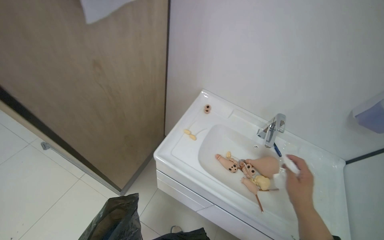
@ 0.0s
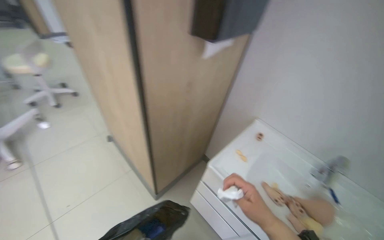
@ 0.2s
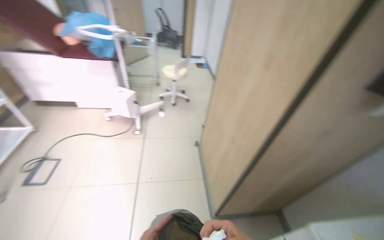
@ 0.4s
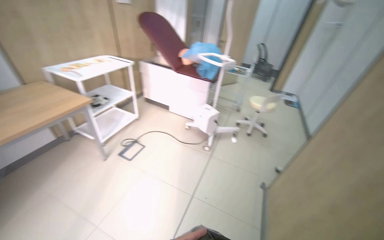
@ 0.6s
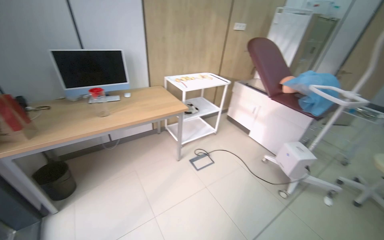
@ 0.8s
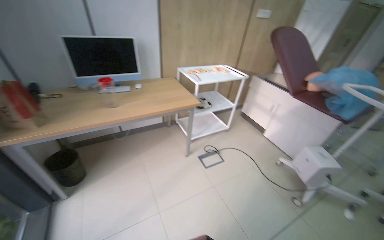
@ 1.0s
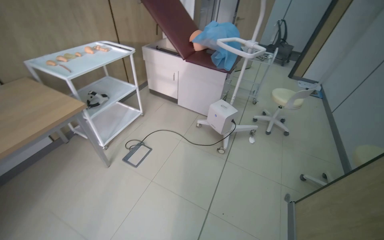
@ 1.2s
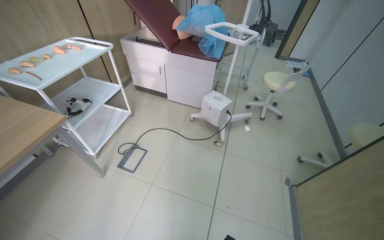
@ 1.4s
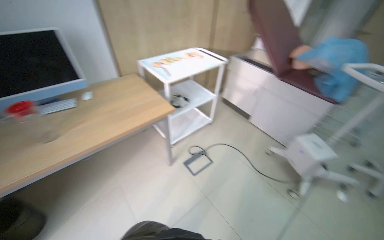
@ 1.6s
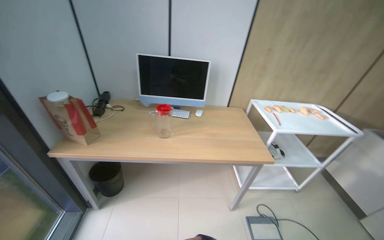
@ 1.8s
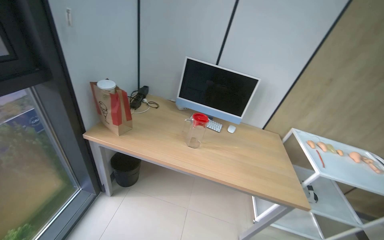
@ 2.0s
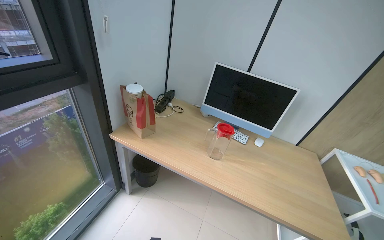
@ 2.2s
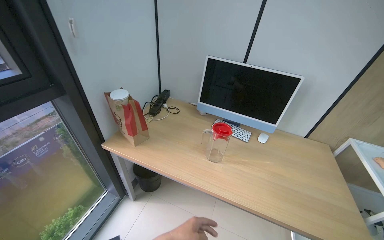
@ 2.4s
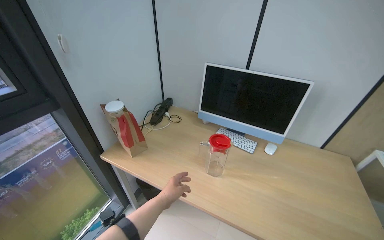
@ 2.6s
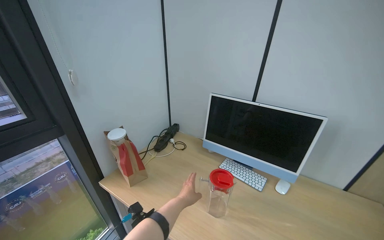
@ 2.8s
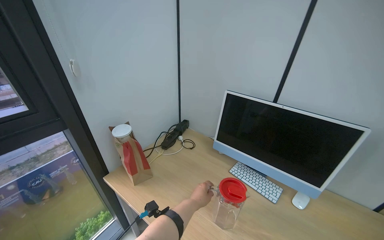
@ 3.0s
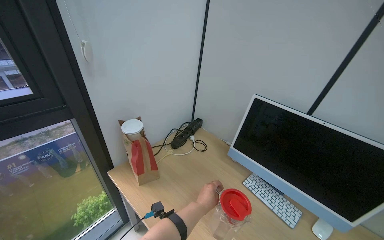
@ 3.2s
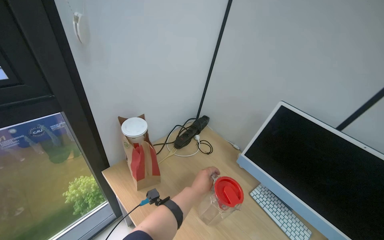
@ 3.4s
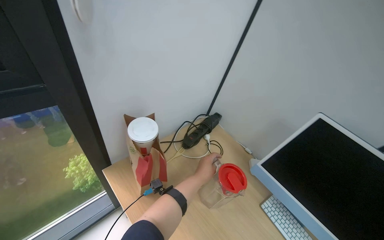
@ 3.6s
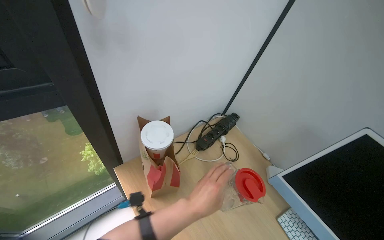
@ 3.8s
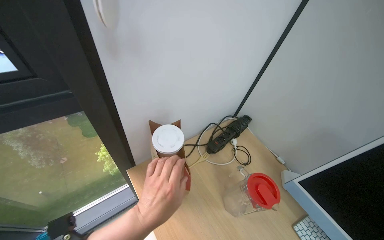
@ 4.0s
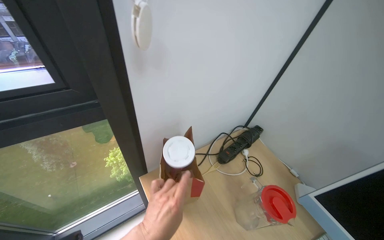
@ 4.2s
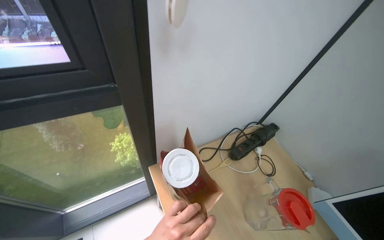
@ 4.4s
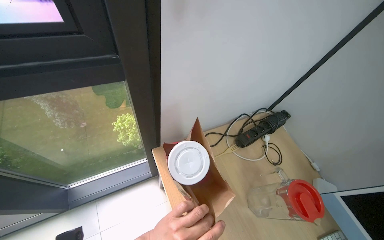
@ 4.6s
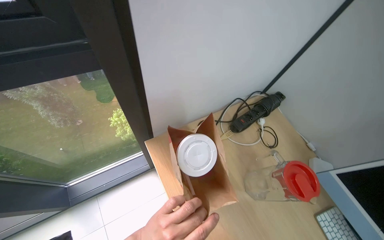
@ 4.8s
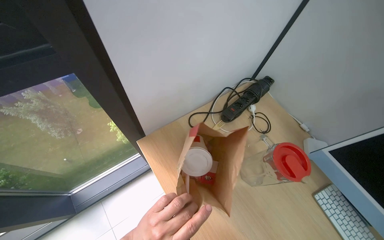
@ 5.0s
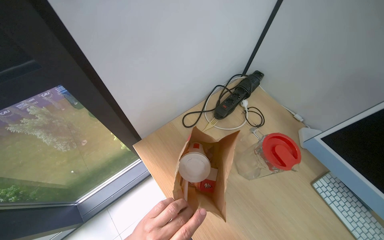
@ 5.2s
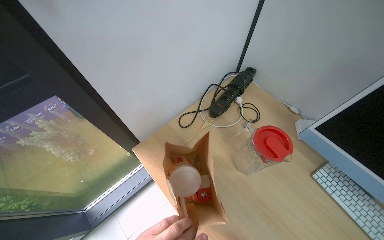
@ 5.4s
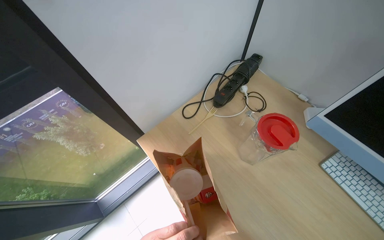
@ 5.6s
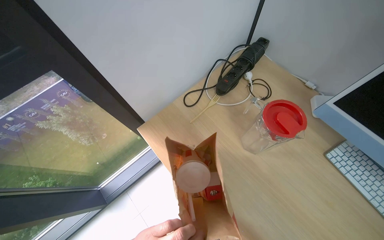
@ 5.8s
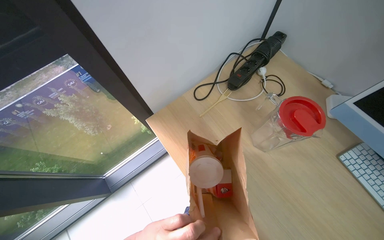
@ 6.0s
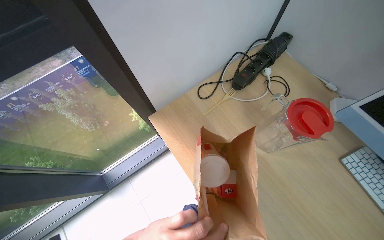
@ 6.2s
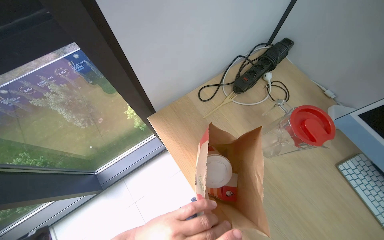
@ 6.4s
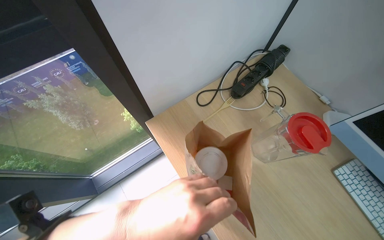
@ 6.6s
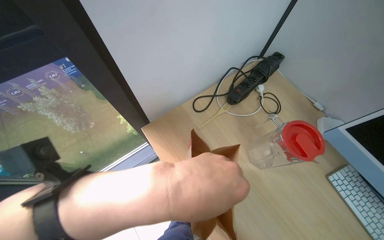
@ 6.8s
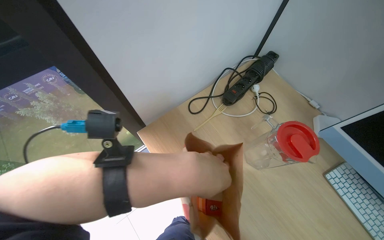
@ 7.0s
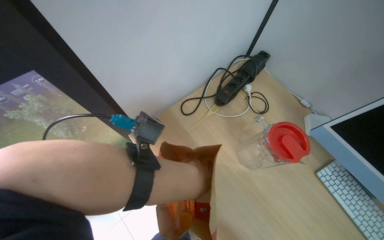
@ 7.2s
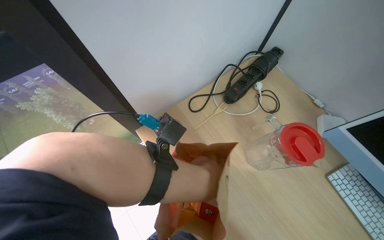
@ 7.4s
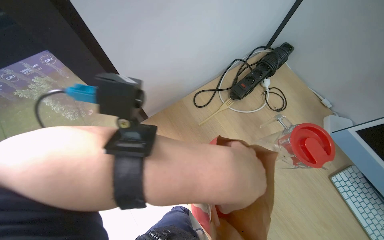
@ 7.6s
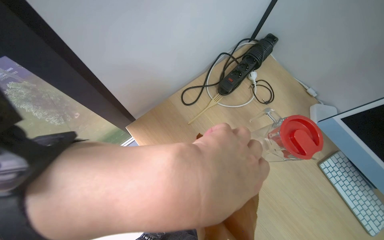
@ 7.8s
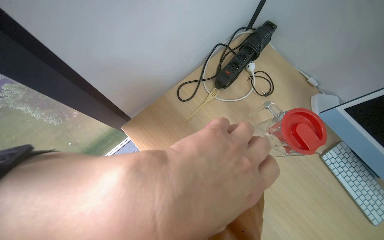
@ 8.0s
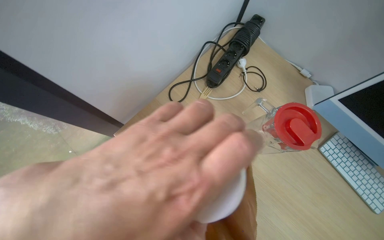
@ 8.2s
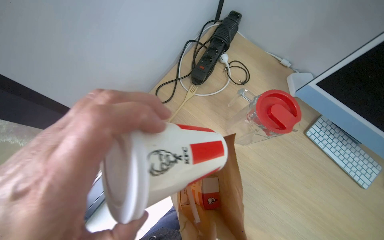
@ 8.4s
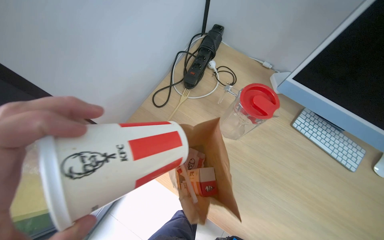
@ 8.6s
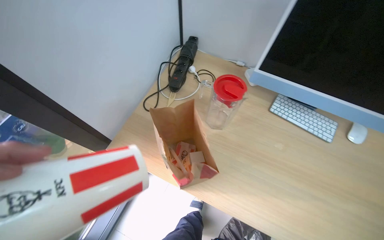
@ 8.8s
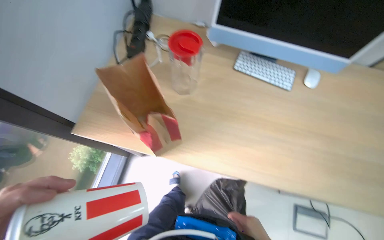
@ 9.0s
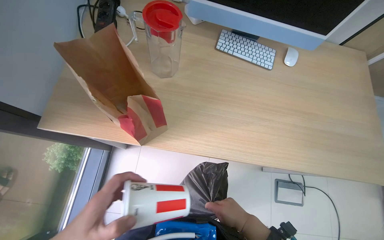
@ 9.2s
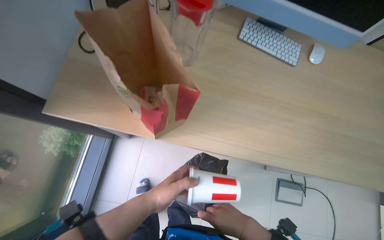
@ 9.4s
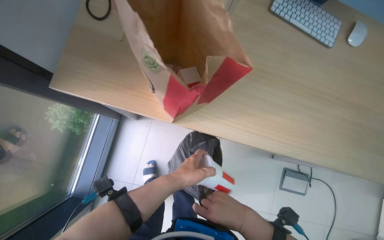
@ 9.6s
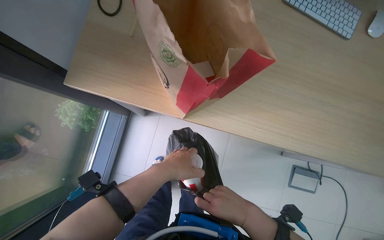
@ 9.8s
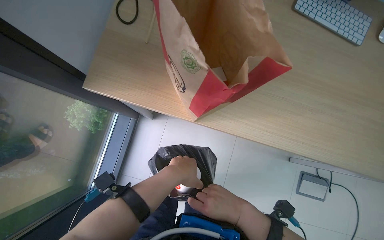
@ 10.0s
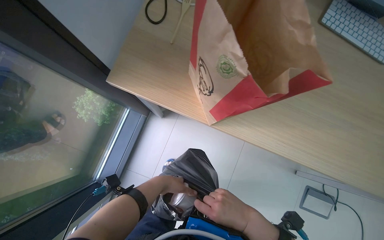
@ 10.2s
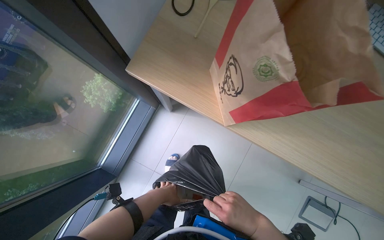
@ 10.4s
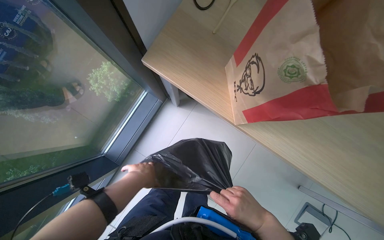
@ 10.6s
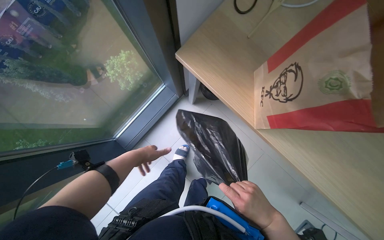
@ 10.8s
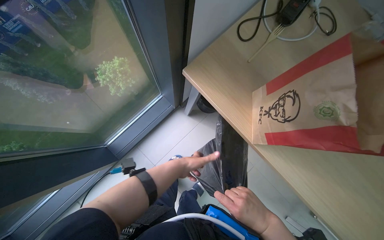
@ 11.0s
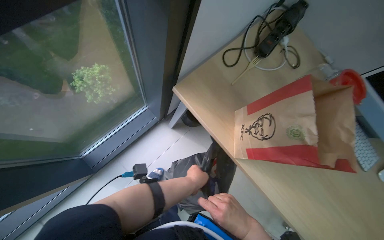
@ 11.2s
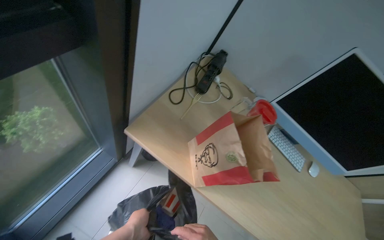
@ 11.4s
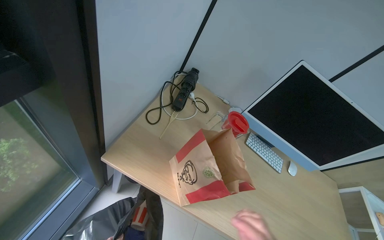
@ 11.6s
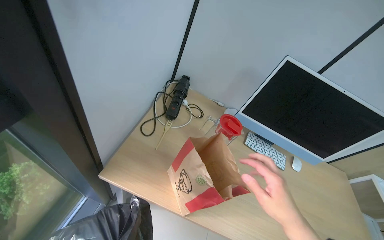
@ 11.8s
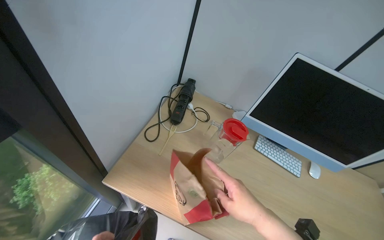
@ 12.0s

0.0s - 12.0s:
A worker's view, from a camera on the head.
Job: managing trash.
The whole recording: Collecting trash from room. The worker collects various trash items from bins, the floor, desk, and table, placing them into a large trash bag.
1.6s - 3.0s: The camera is carried roughly 60 cm. The head rotates approximately 75 degrees to the left. The view tips upward by some 20 degrees.
3.0s - 4.4s: The wearer moves approximately 50 cm. The wearer's head swings approximately 30 degrees to the left. The camera pitches downward, by some 15 degrees.
4.4s - 6.0s: The view tips downward by some 20 degrees.
7.6s - 9.0s: The wearer looks approximately 40 degrees further to the right.
9.0s - 10.4s: The view tips downward by about 15 degrees.
10.4s - 12.0s: The view swings roughly 20 degrees to the right. The view tilts approximately 25 degrees upward.

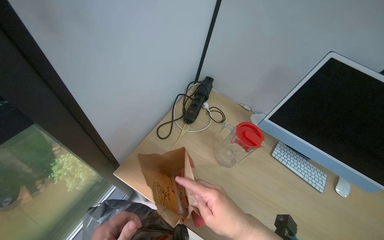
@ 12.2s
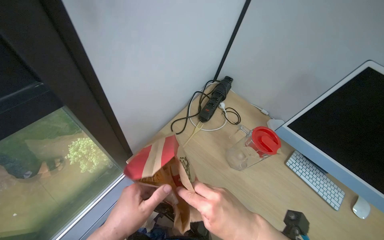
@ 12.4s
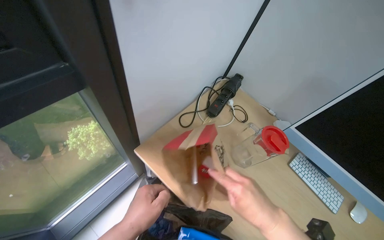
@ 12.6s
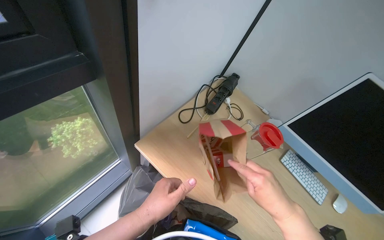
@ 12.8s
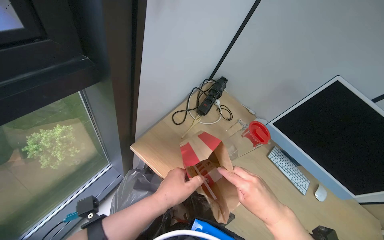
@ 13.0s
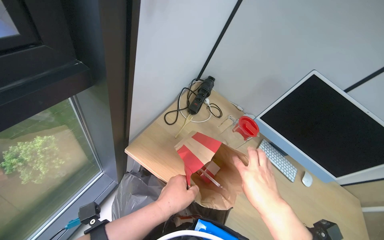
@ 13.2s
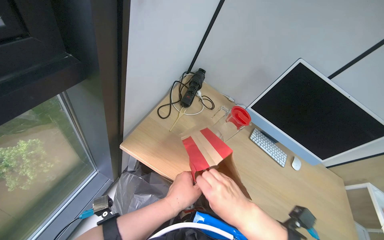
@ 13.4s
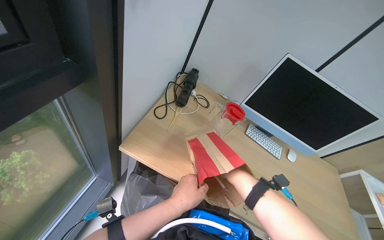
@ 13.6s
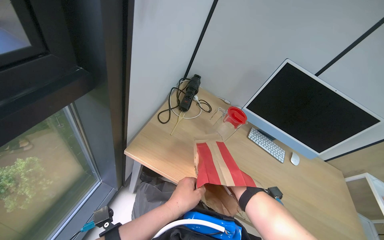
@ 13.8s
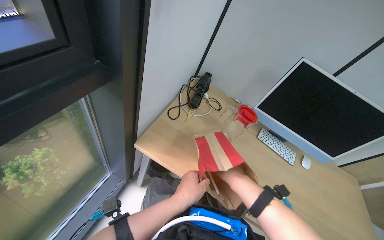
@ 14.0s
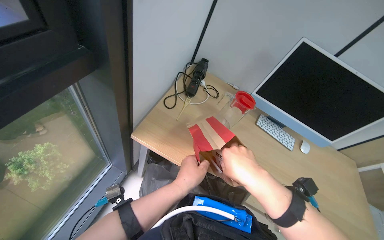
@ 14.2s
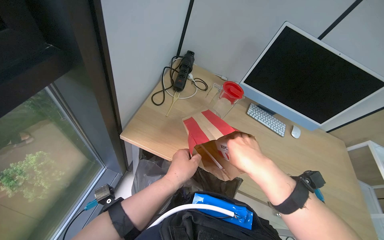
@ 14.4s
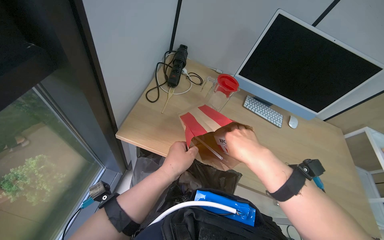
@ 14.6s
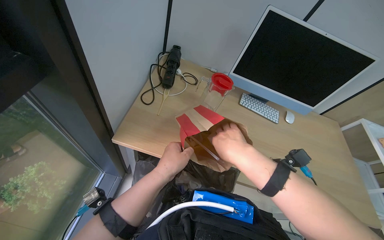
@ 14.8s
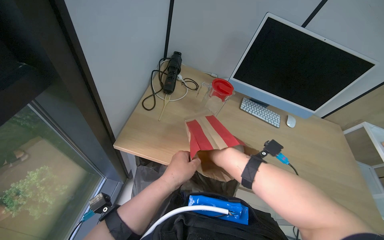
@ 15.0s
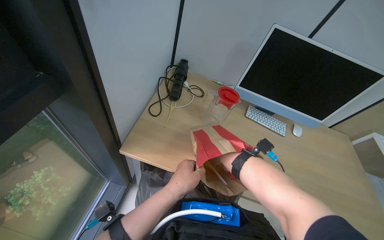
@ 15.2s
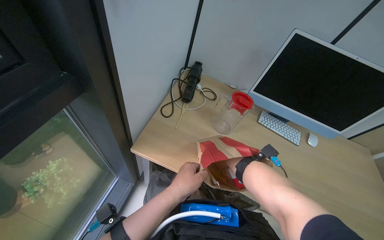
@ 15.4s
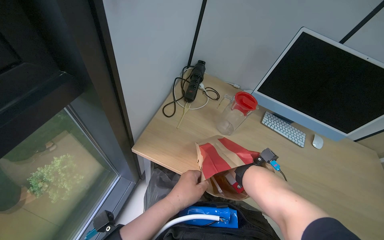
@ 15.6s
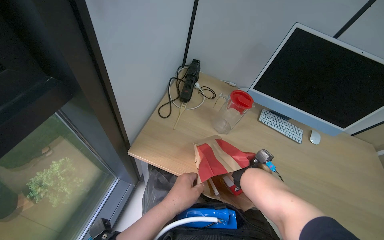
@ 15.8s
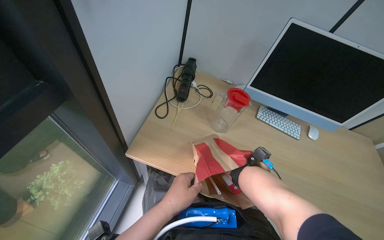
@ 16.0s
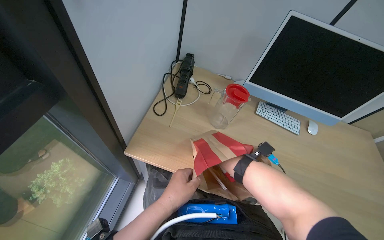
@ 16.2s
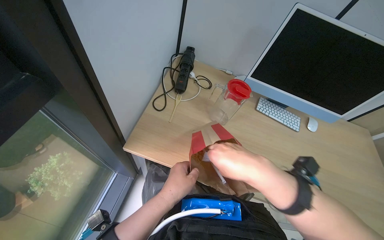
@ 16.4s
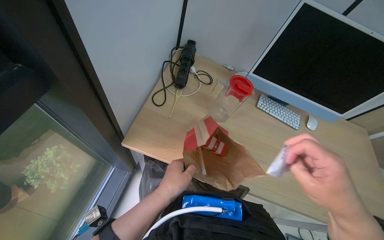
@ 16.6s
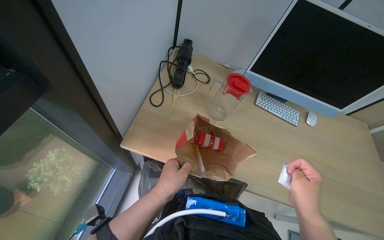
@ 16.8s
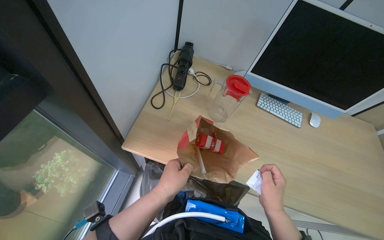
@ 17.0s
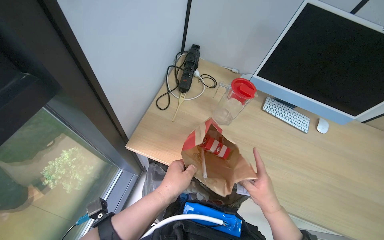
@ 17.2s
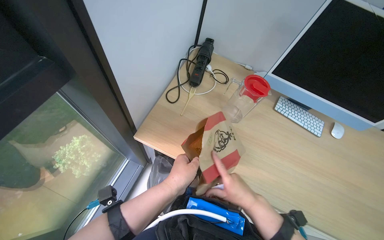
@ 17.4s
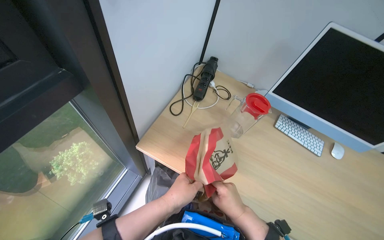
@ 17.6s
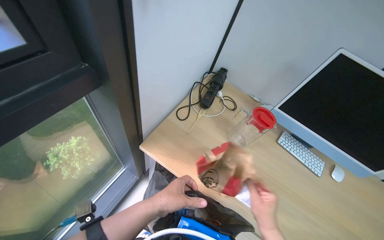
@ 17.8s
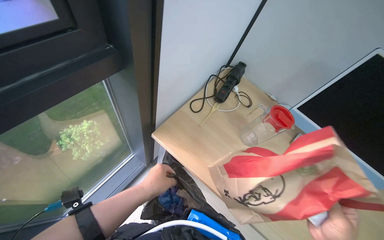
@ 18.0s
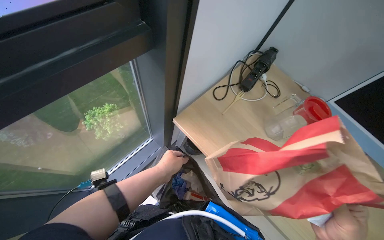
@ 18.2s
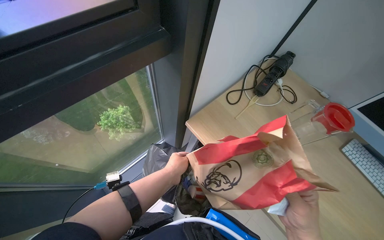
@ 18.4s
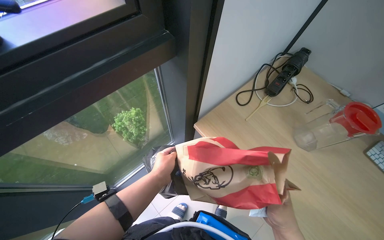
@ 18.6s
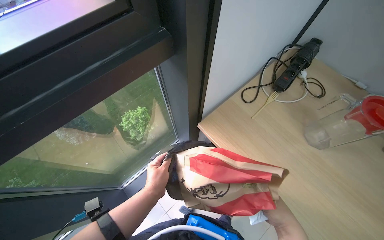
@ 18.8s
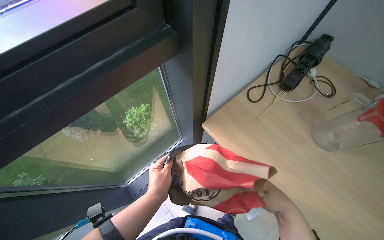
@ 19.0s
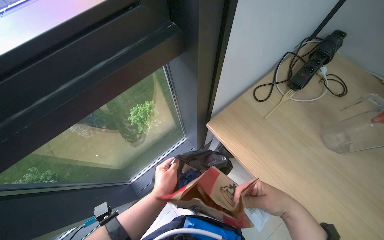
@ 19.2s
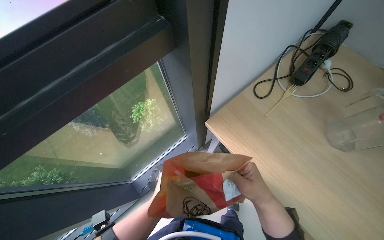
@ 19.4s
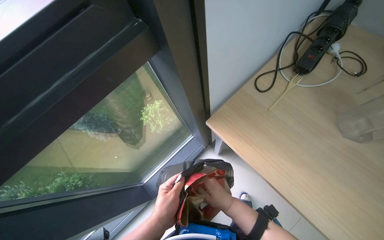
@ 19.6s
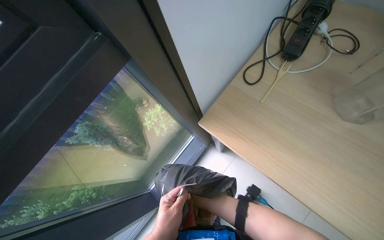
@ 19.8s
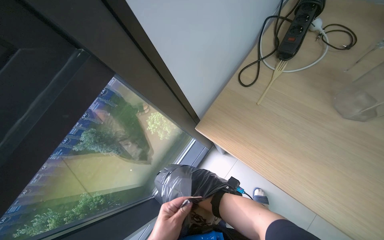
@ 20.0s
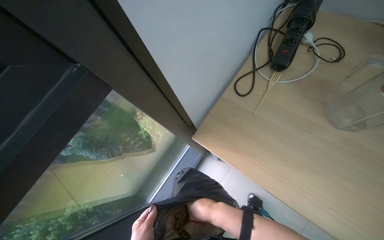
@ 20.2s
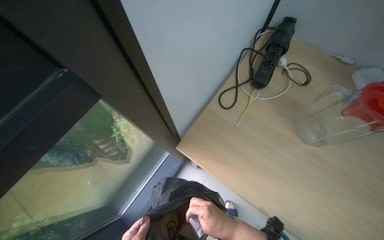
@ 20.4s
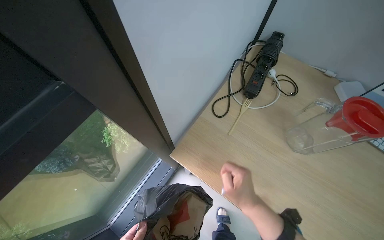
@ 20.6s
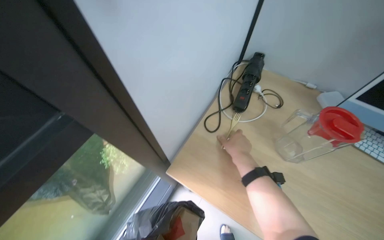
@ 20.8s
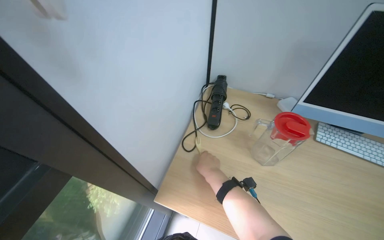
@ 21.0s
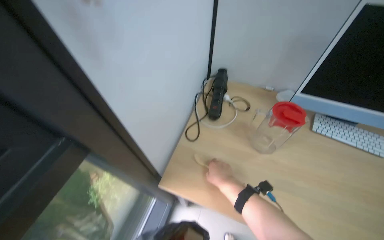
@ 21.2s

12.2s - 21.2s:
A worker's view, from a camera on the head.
Job: managing trash.
The whole recording: Collecting trash from room. The worker collects various trash items from bins, the floor, desk, and table, placing them into a large trash bag.
16.6s - 18.2s: The wearer's head swings some 25 degrees to the left.
18.2s - 19.8s: The camera is aimed some 20 degrees further to the left.
19.8s - 21.2s: The head rotates approximately 25 degrees to the right. The view tilts approximately 20 degrees upward. The right hand swings up and down the picture, roughly 20 cm each way, with 2 reversals.
